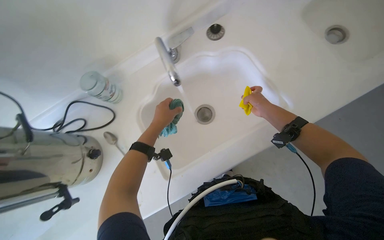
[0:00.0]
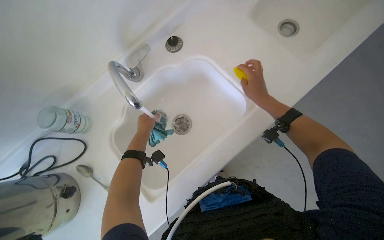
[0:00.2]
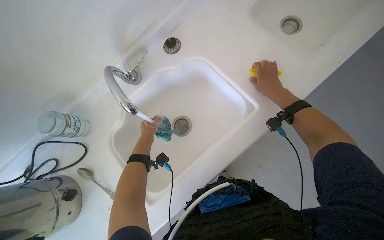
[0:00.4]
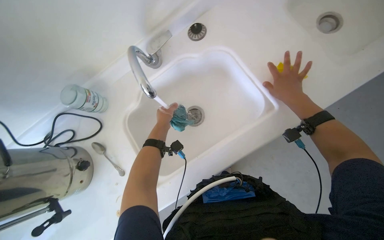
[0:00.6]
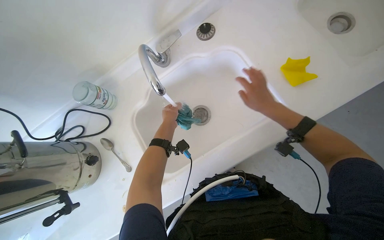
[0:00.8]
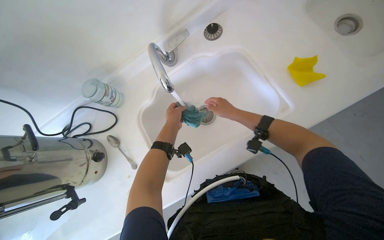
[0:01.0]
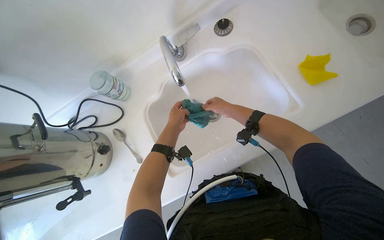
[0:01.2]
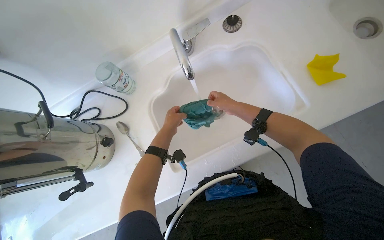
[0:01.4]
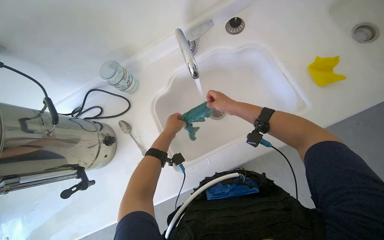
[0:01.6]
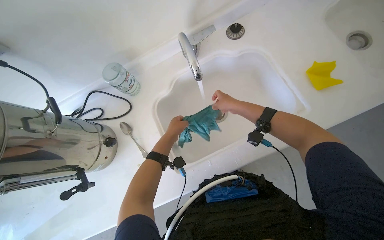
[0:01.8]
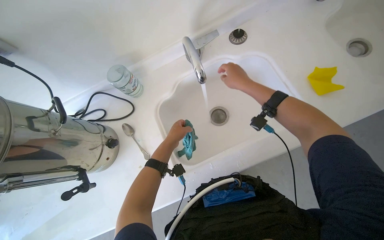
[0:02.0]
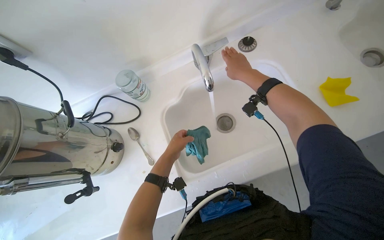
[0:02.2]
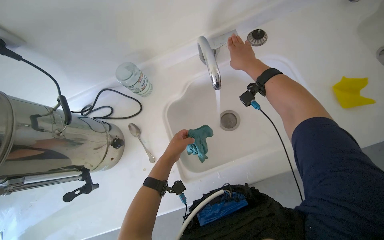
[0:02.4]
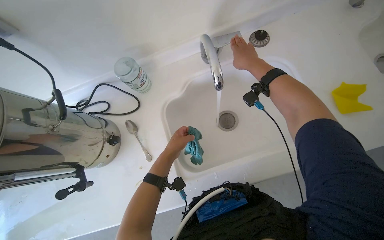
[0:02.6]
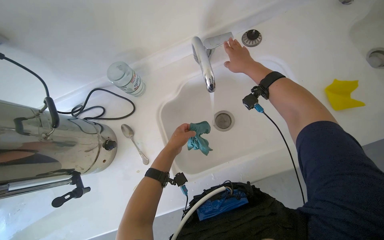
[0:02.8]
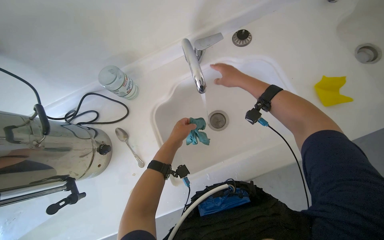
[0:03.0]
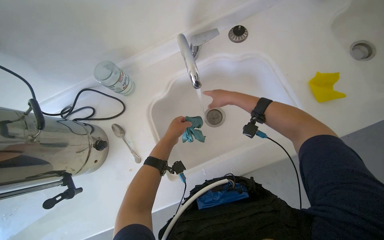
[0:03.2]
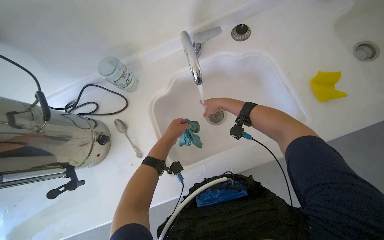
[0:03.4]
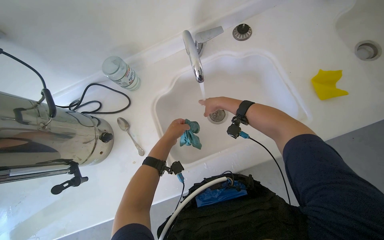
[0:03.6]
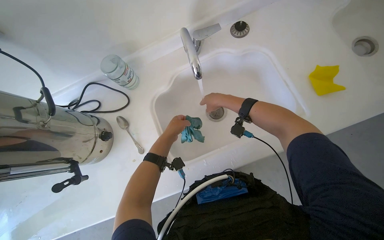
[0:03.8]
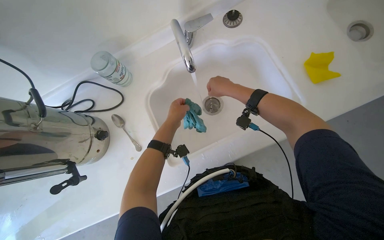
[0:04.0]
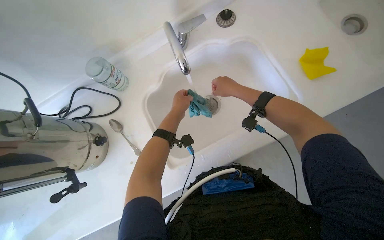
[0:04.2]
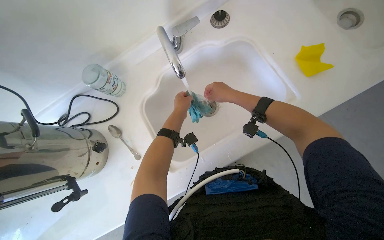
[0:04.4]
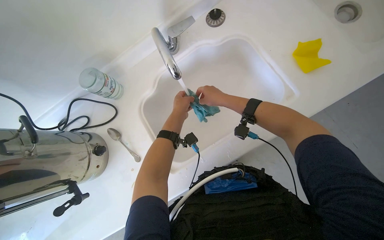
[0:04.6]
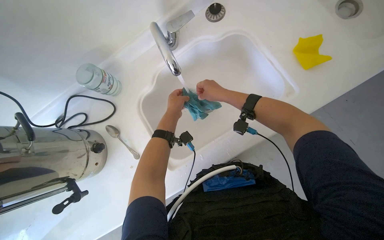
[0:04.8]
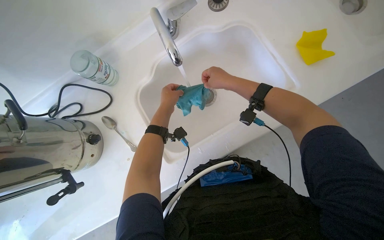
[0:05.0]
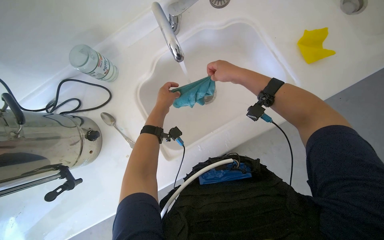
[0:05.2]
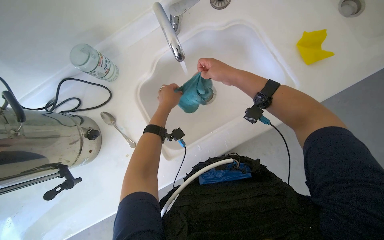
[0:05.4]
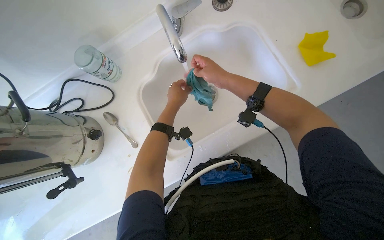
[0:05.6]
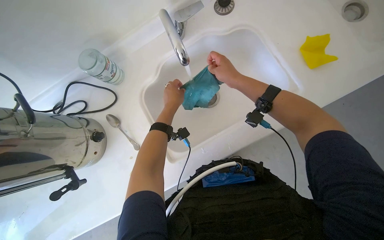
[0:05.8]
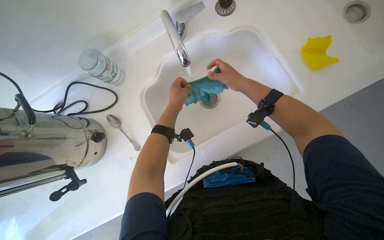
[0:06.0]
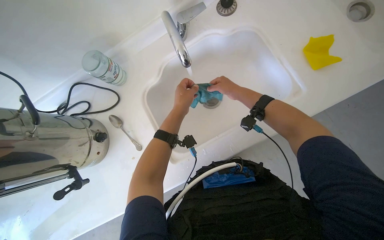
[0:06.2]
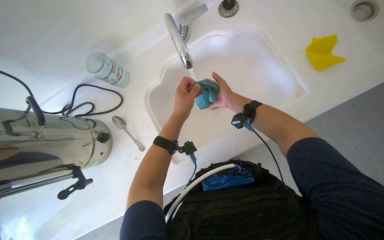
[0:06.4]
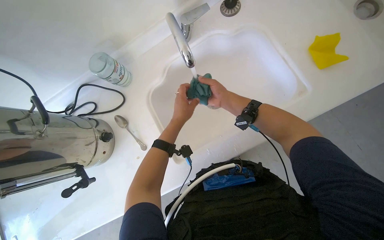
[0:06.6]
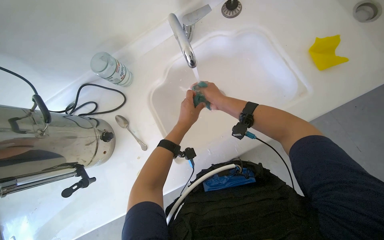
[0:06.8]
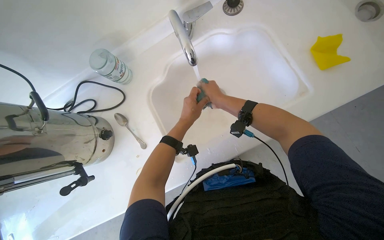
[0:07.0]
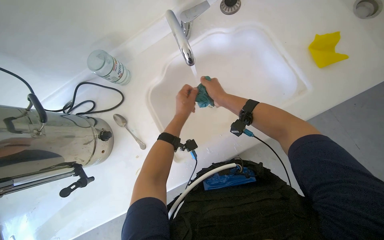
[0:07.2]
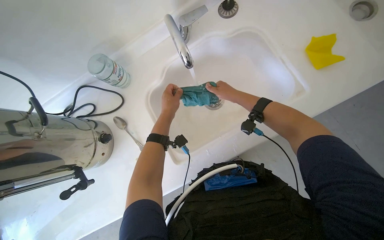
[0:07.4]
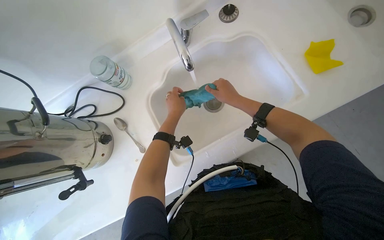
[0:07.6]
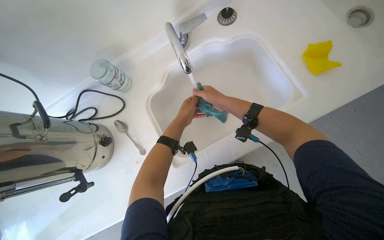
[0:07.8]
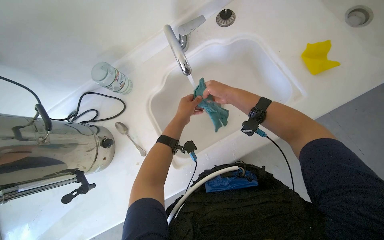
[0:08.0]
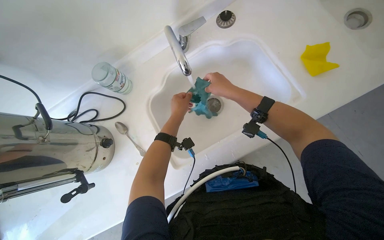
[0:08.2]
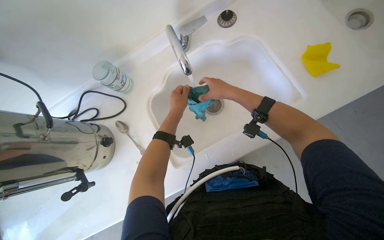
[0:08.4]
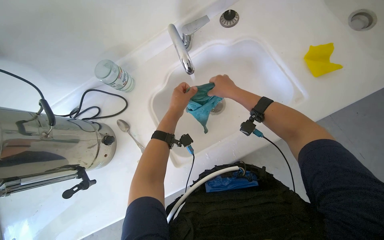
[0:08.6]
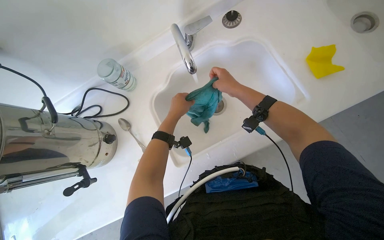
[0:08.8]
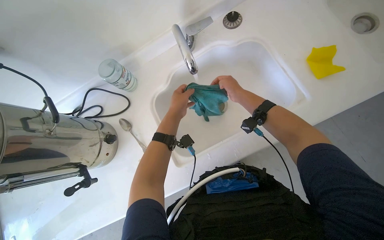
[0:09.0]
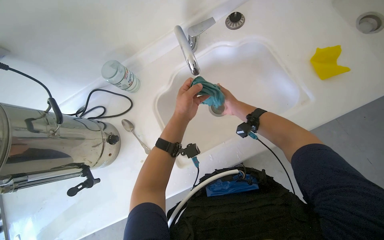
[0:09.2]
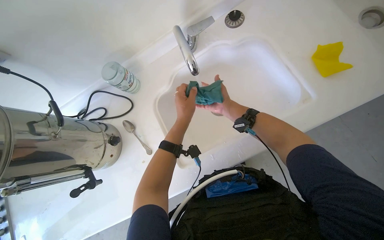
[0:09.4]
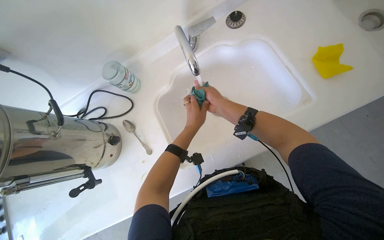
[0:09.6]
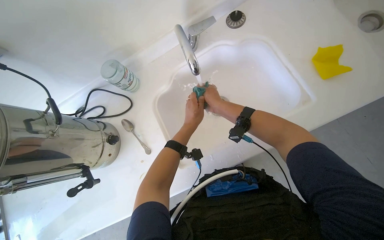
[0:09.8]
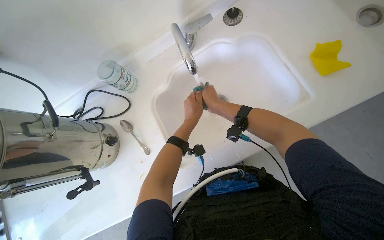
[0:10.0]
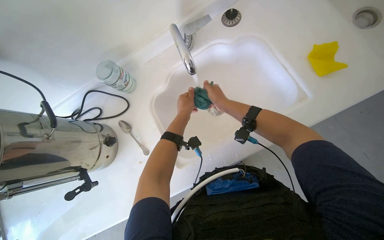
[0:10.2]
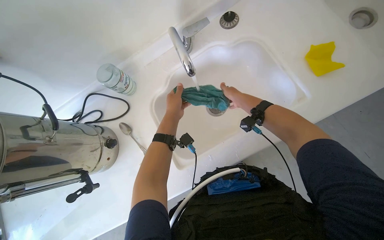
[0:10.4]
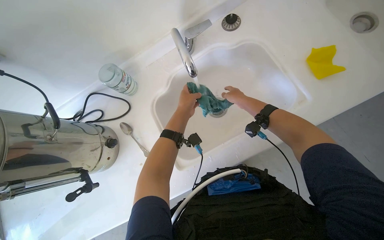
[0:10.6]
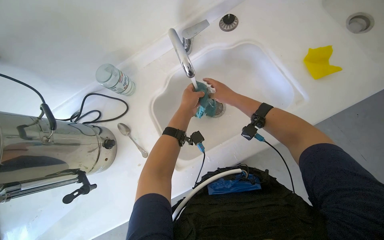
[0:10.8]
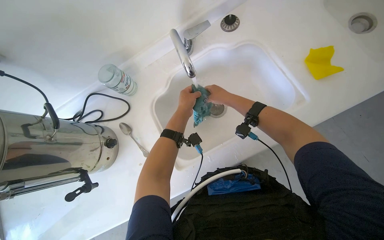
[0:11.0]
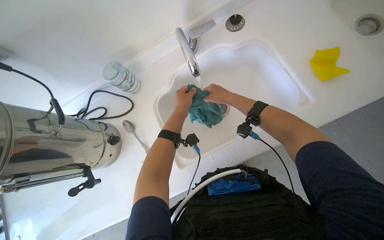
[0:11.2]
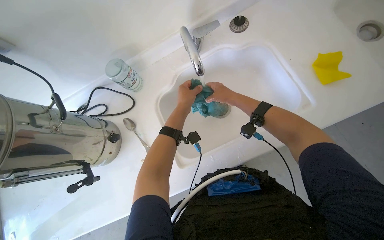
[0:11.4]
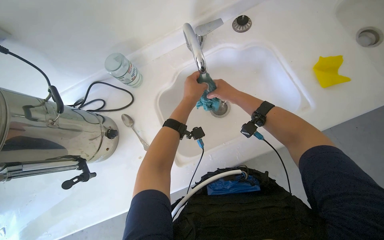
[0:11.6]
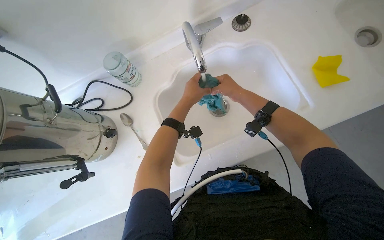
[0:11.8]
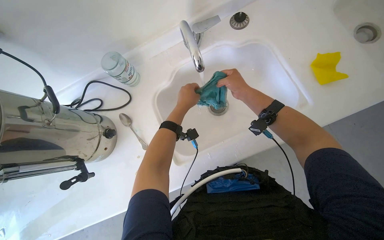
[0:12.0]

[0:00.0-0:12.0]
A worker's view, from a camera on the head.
Job: cleaning kitchen.
The whole recording: Wiping kitchen counter and stove. The worker uses a cloth to wipe down the kitchen counter and stove surfaces.
0:00.0 to 0:01.6: The right hand is displaced to the left by some 20 cm. The left hand shifts some 10 cm farther from the camera.
0:01.6 to 0:03.0: The right hand shifts roughly 15 cm up the picture.
0:04.4 to 0:06.0: The hands stay close to where they were, moving slightly.
0:07.6 to 0:09.0: The right hand swings nearer and farther, roughly 10 cm each way, with 2 reversals.
0:09.0 to 0:10.4: The right hand goes farther from the camera and returns, roughly 15 cm each way.
0:10.4 to 0:12.0: The hands make small movements and keep their place.

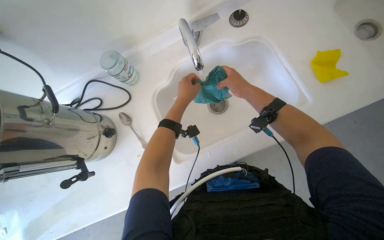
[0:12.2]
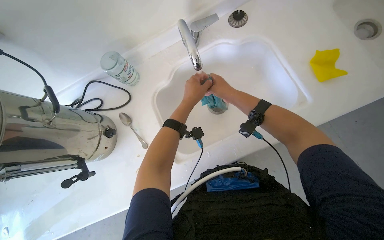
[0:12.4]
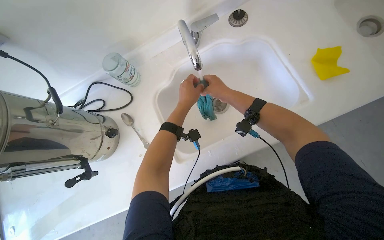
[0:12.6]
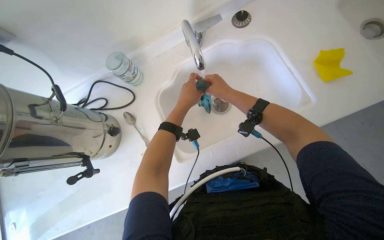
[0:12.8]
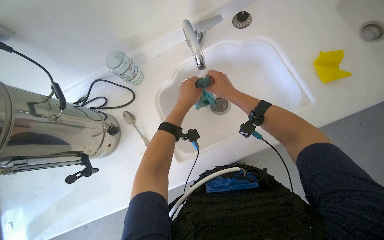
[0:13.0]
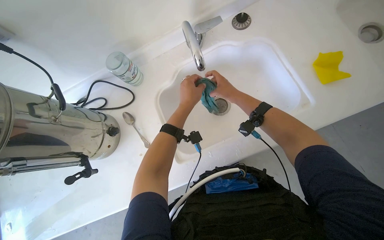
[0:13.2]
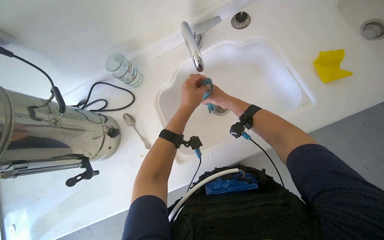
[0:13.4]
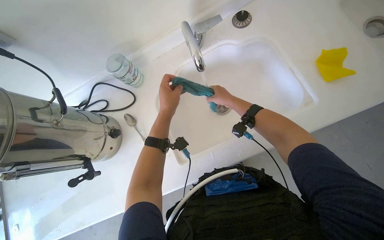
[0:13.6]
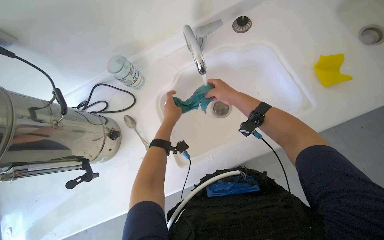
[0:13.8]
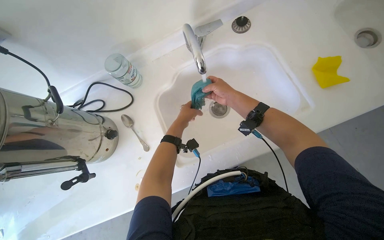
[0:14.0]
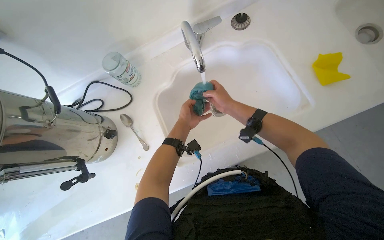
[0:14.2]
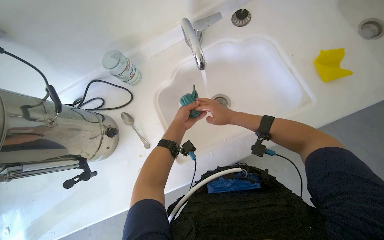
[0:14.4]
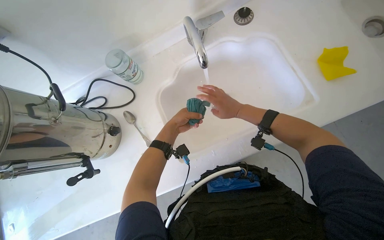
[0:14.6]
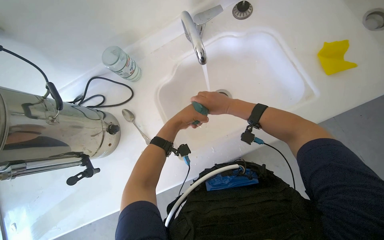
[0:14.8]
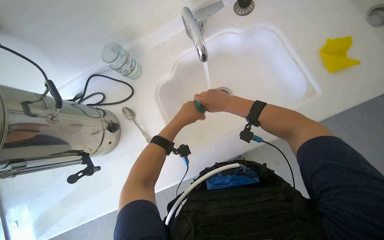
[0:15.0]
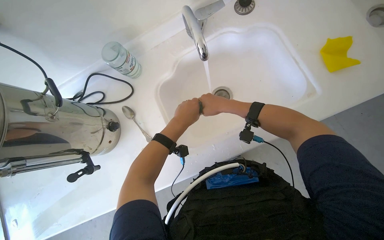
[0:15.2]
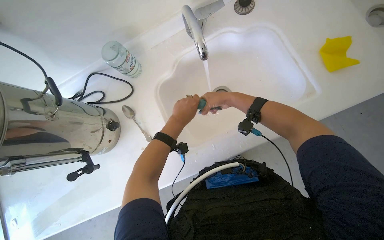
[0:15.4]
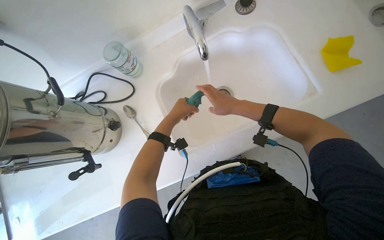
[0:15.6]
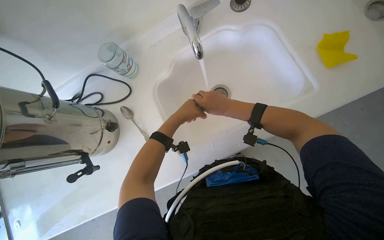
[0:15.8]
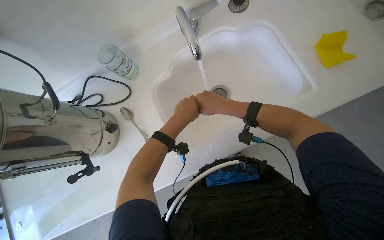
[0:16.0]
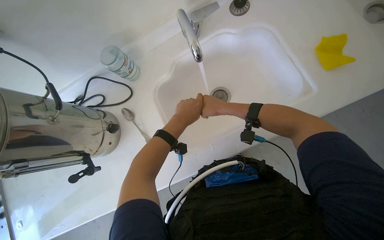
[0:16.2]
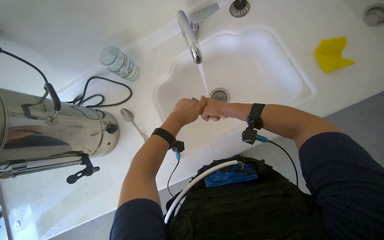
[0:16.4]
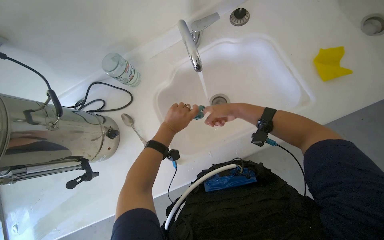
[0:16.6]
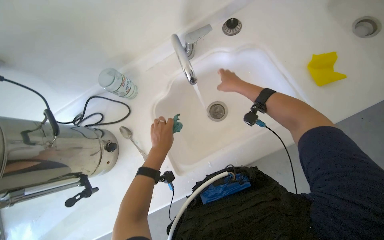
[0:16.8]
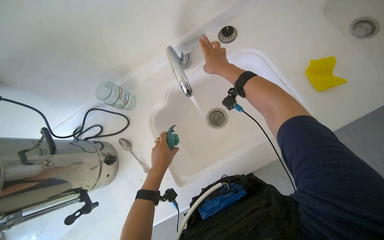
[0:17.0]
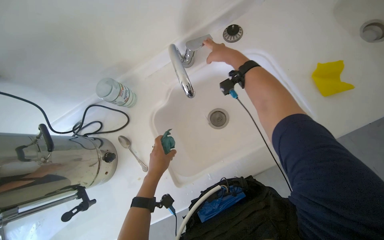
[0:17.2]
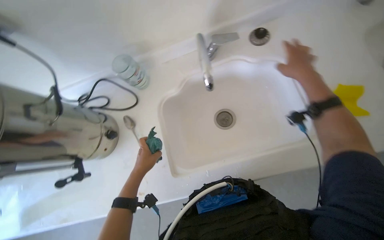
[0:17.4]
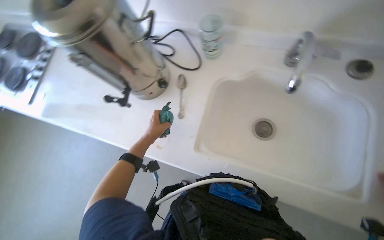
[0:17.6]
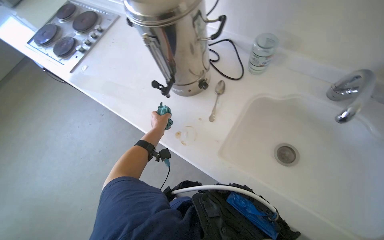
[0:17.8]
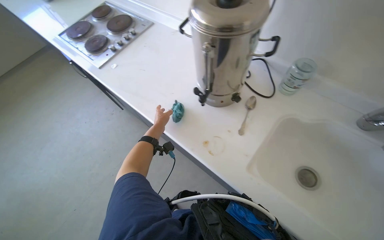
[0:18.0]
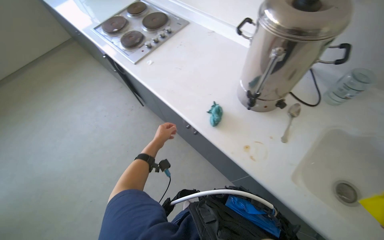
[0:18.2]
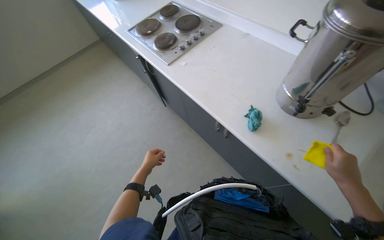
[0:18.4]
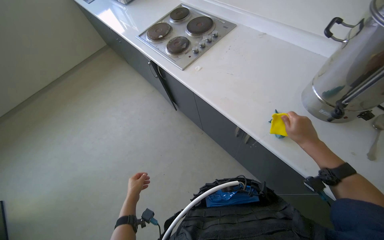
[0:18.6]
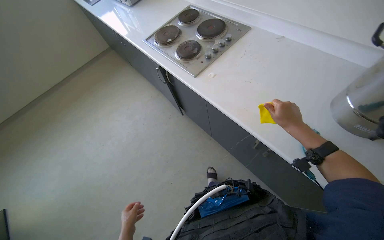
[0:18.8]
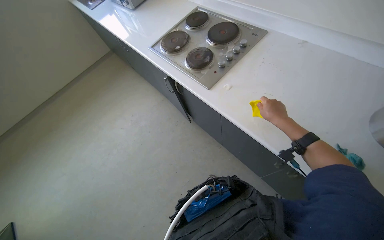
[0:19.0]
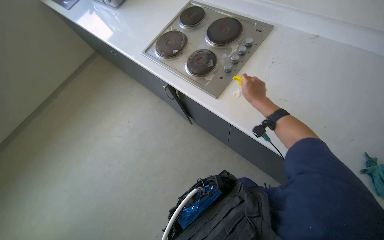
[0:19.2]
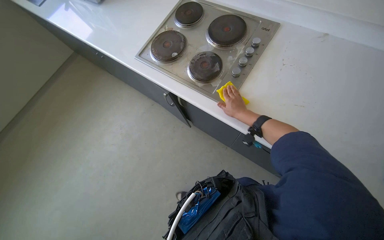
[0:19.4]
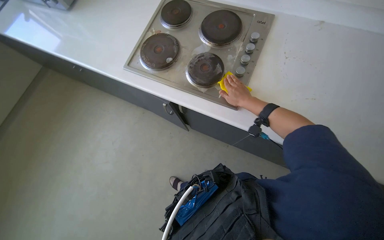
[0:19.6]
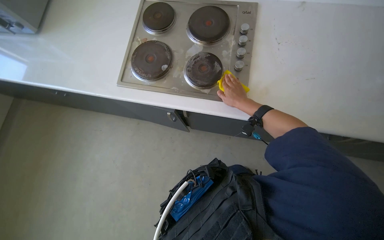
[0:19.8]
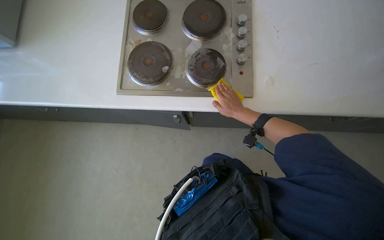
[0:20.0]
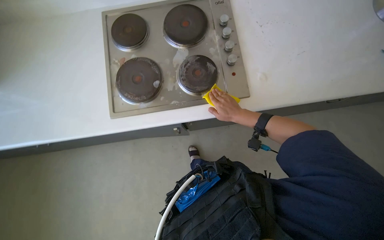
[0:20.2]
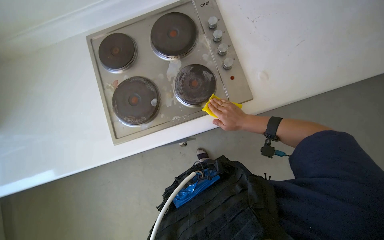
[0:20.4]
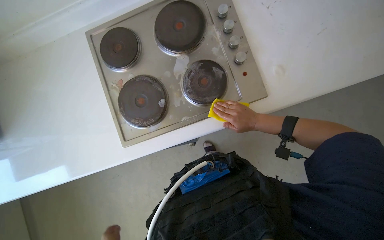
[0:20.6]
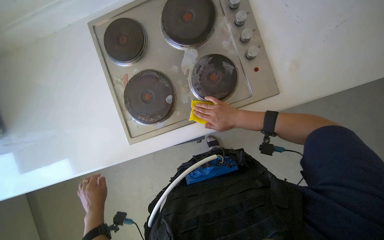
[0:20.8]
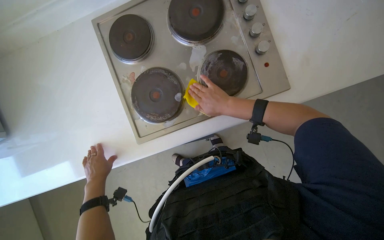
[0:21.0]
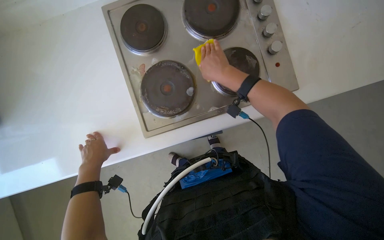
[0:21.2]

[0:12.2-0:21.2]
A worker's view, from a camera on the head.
Job: cleaning kitchen.
The whole recording: Wiping kitchen counter and stove. The worker uses a cloth to wipe down the kitchen counter and stove surfaces.
0:13.8 to 0:15.2: The hands are busy where they are.
0:15.2 to 0:16.6: The hands work in one place, with small movements.
0:16.6 to 0:18.2: The wearer moves about 40 cm. The head turns to the left by approximately 70 degrees.
0:18.2 to 0:19.8: The camera is carried some 90 cm. Everything in view rotates roughly 30 degrees counterclockwise.
0:19.8 to 0:21.2: The scene turns approximately 30 degrees counterclockwise in the picture.
